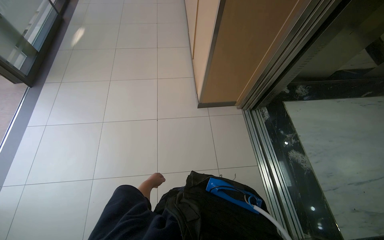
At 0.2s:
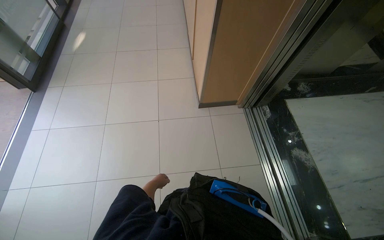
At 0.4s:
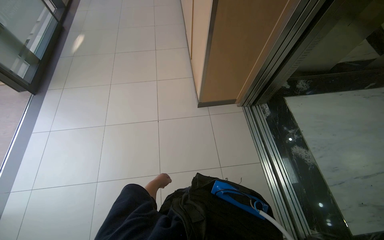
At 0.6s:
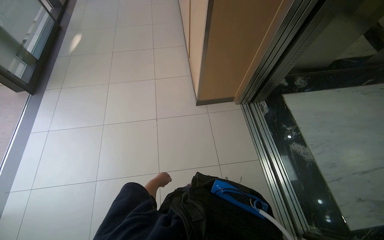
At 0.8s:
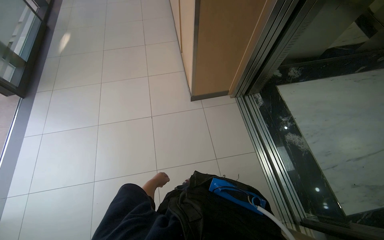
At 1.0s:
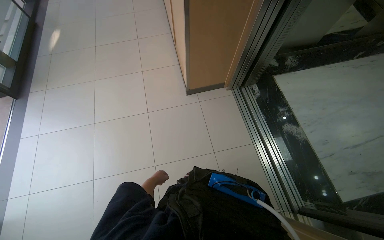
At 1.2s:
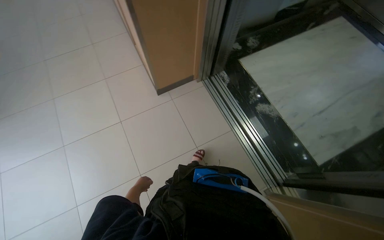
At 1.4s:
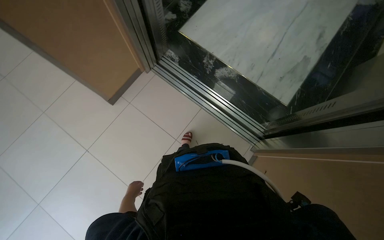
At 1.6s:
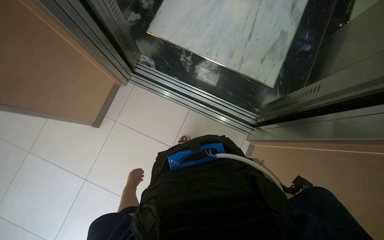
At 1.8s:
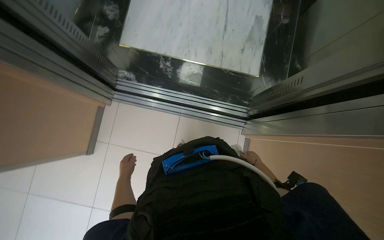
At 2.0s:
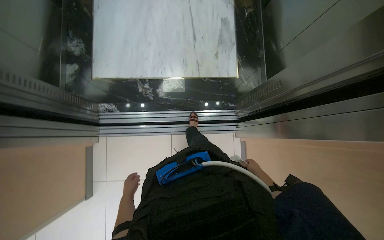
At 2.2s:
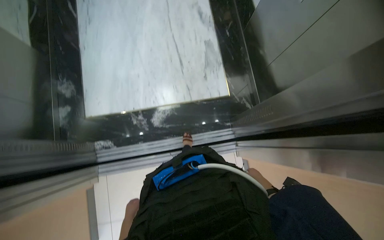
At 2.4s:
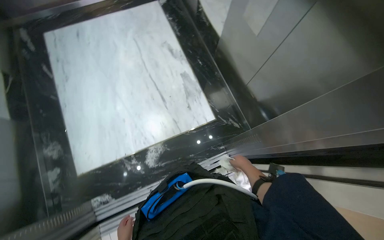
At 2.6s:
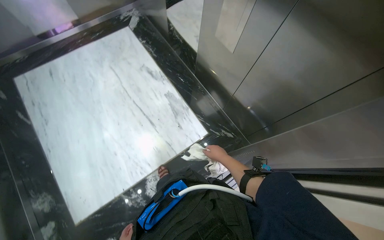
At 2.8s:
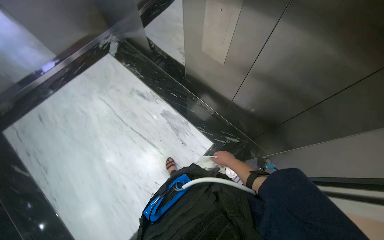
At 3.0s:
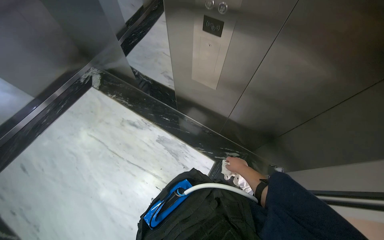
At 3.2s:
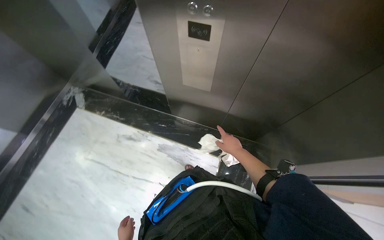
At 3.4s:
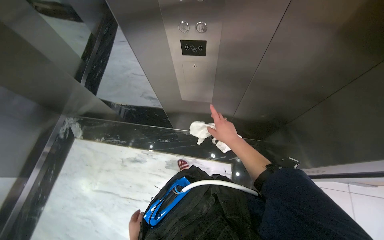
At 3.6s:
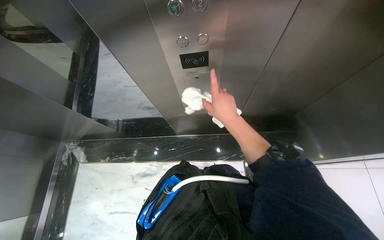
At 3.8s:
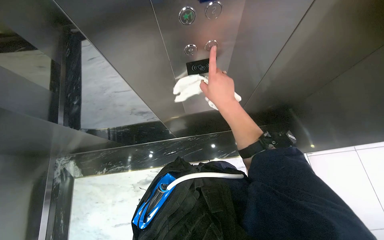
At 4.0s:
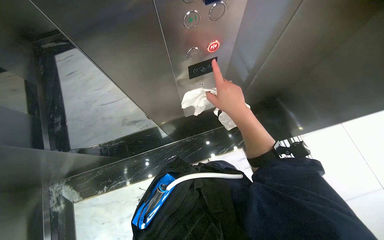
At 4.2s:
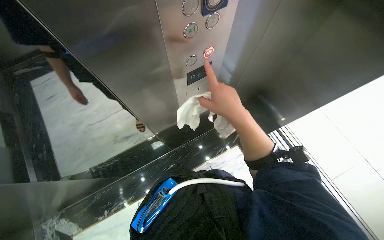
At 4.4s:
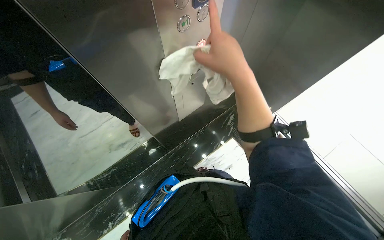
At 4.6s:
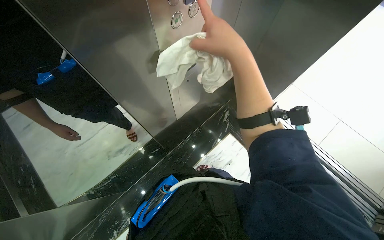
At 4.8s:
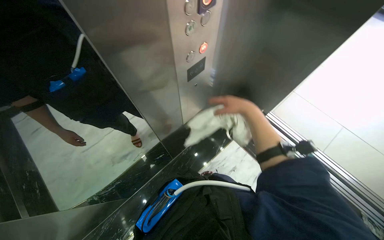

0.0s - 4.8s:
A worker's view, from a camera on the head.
Job: wiping surfaces.
The whole recording: Wiping elevator buttons. The worker wipes the elevator call buttons and the buttons inside the elevator.
0.0s - 1.6s: The wearer moves roughly 50 cm. The head turns to the right by about 60 degrees. The view tilts some 20 degrees downward.
1.6s - 3.2s: The camera travels some 1 m. The wearer's head swings approximately 95 degrees to the right. The camera pitches upward, by about 15 degrees.
3.2s - 4.8s: The head travels roughly 50 cm. The head rotates about 60 degrees to the right.

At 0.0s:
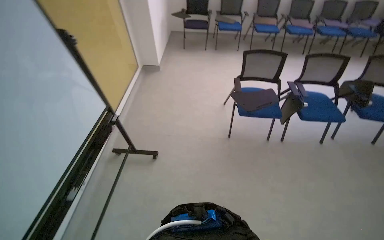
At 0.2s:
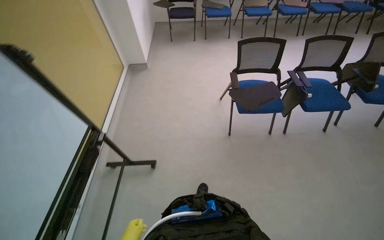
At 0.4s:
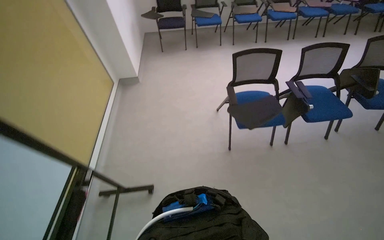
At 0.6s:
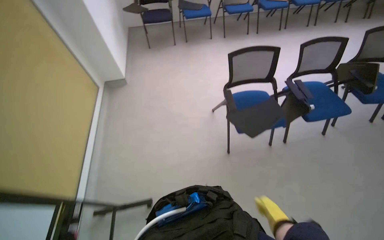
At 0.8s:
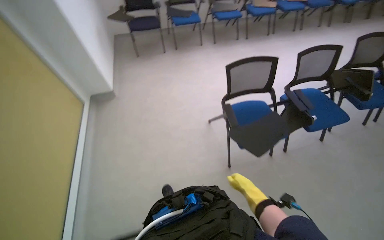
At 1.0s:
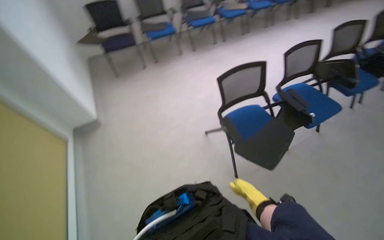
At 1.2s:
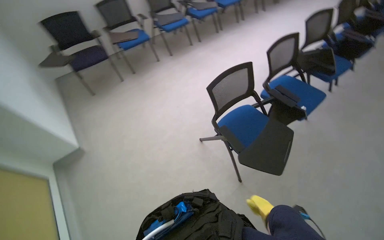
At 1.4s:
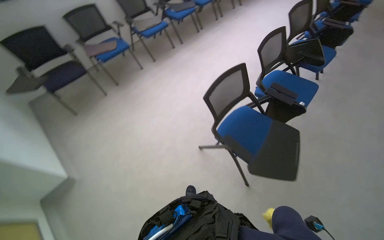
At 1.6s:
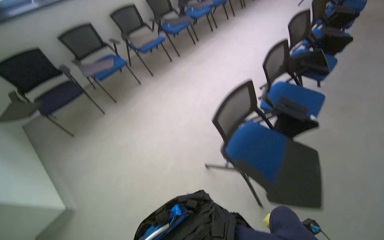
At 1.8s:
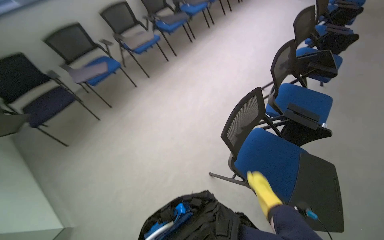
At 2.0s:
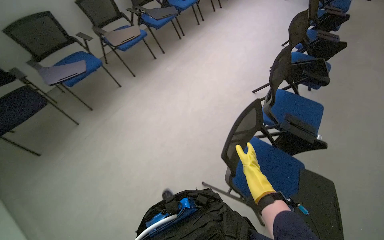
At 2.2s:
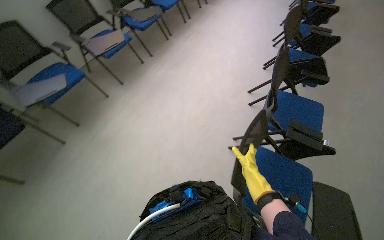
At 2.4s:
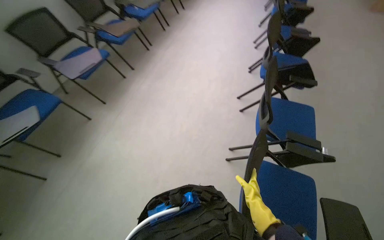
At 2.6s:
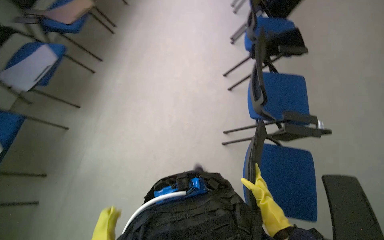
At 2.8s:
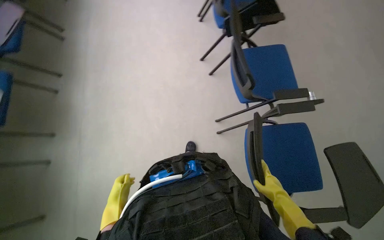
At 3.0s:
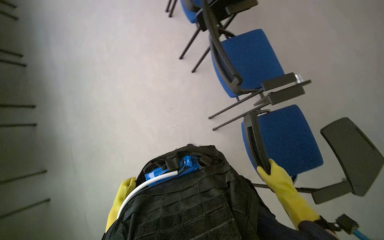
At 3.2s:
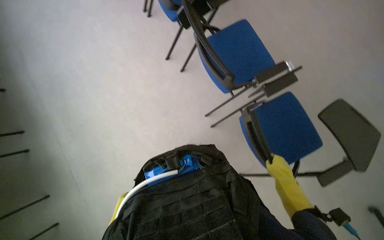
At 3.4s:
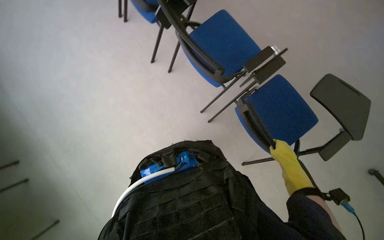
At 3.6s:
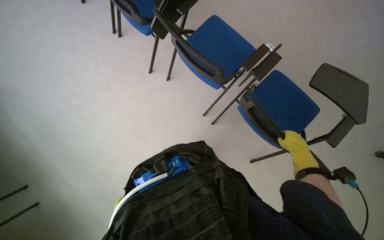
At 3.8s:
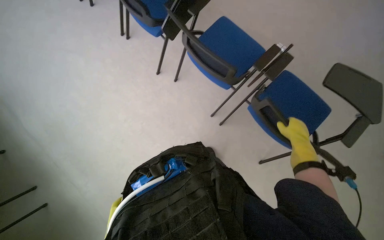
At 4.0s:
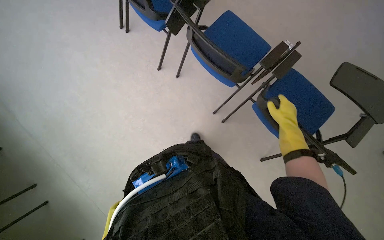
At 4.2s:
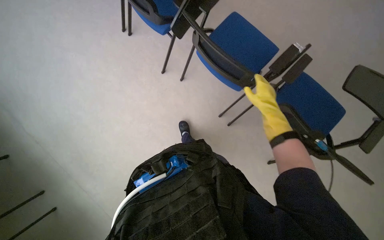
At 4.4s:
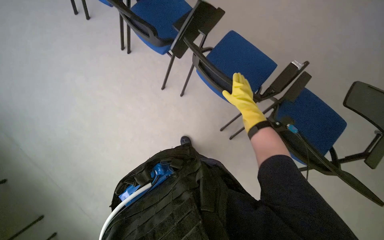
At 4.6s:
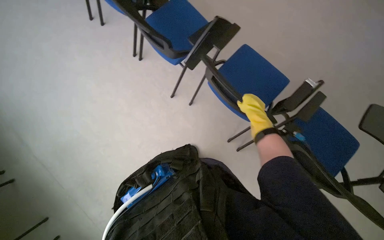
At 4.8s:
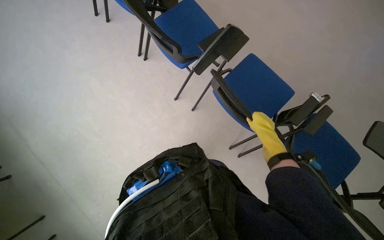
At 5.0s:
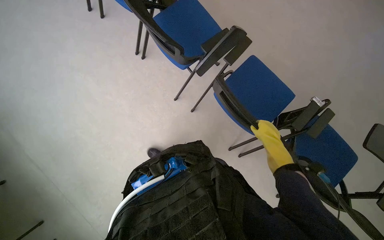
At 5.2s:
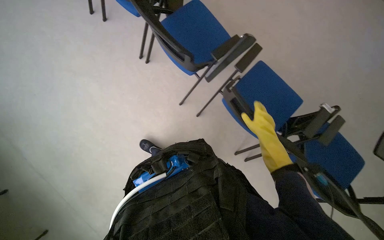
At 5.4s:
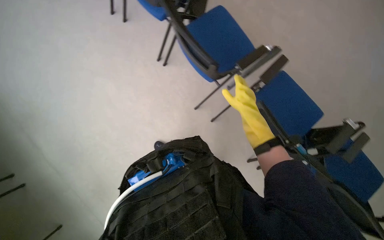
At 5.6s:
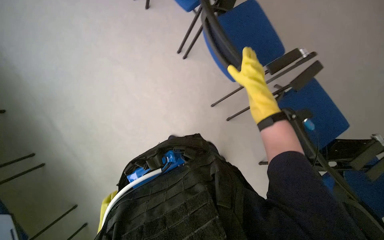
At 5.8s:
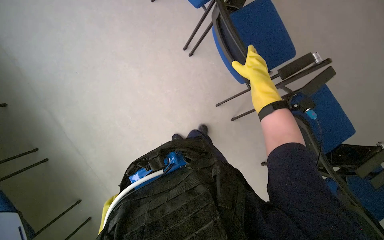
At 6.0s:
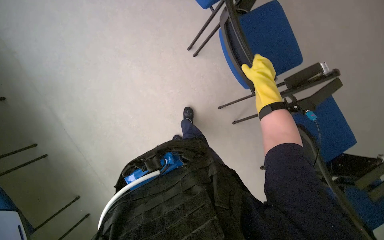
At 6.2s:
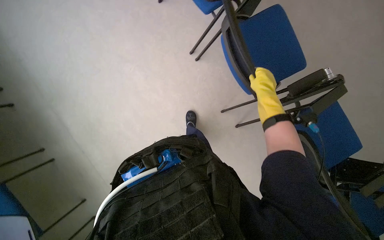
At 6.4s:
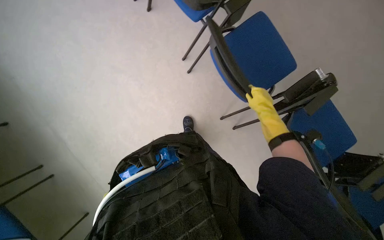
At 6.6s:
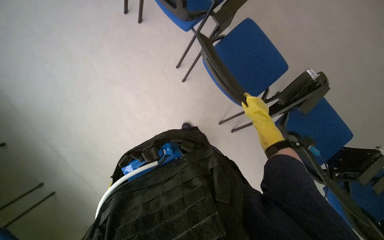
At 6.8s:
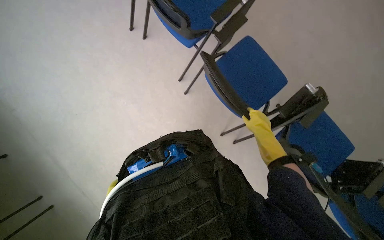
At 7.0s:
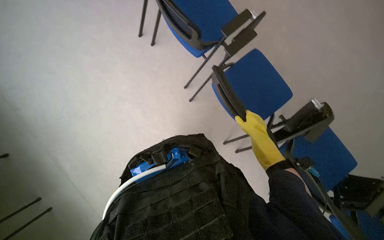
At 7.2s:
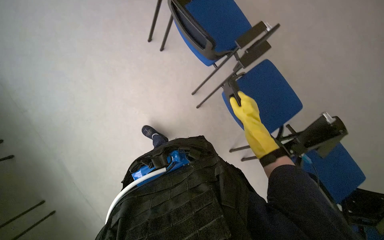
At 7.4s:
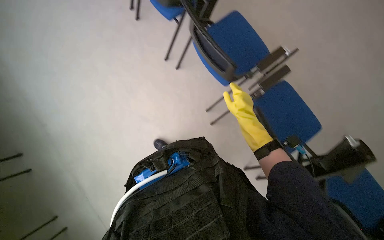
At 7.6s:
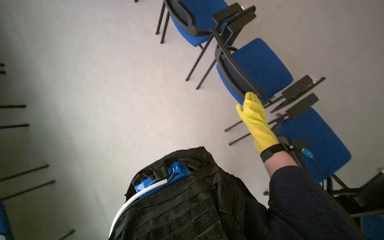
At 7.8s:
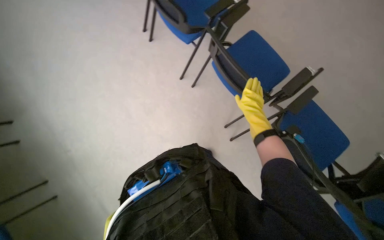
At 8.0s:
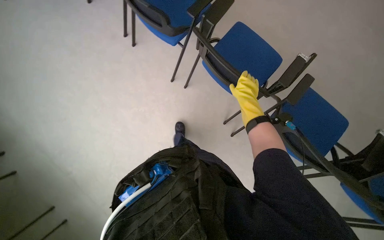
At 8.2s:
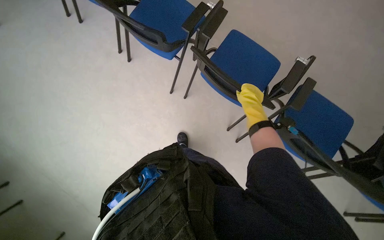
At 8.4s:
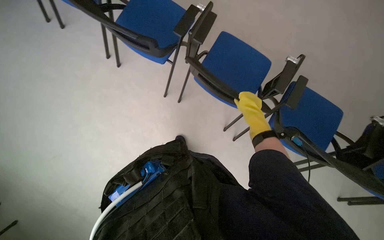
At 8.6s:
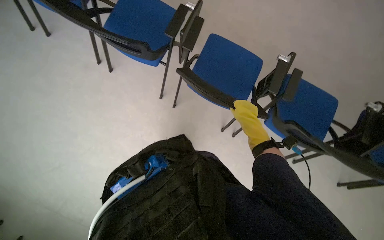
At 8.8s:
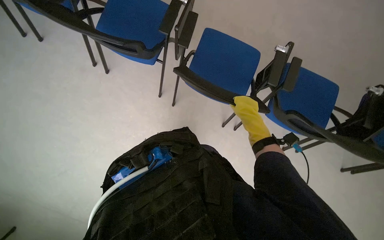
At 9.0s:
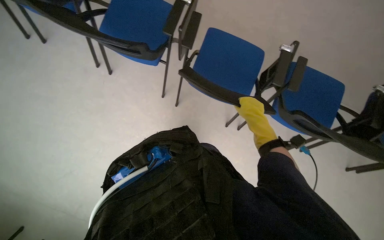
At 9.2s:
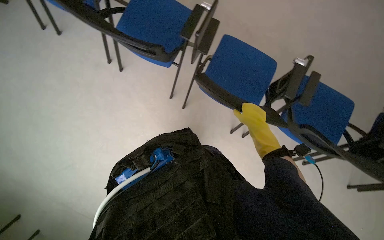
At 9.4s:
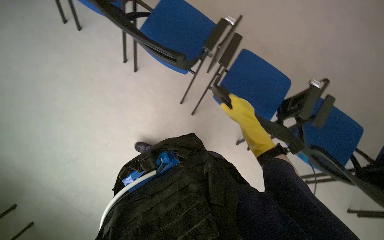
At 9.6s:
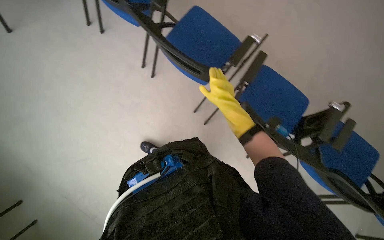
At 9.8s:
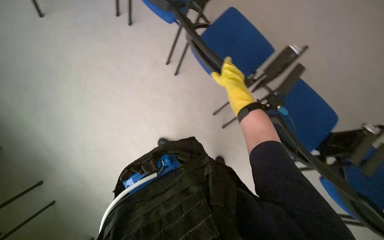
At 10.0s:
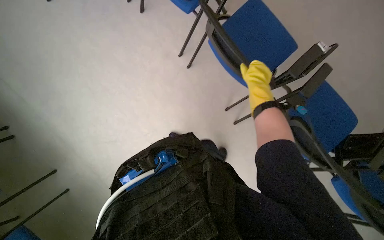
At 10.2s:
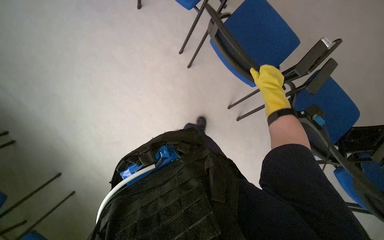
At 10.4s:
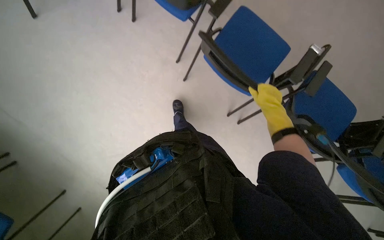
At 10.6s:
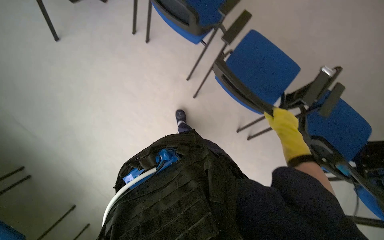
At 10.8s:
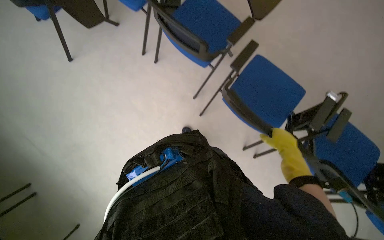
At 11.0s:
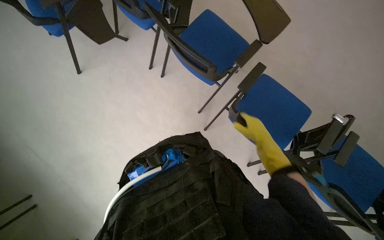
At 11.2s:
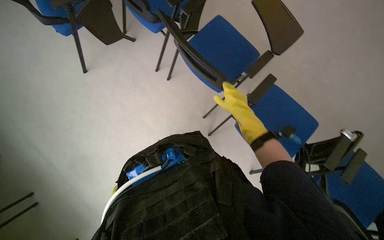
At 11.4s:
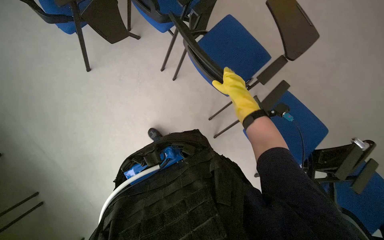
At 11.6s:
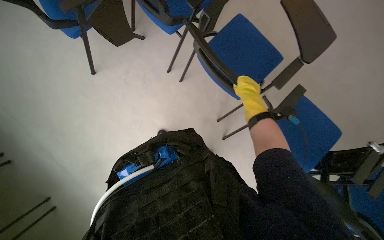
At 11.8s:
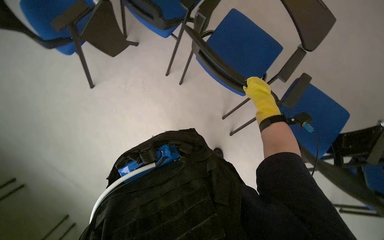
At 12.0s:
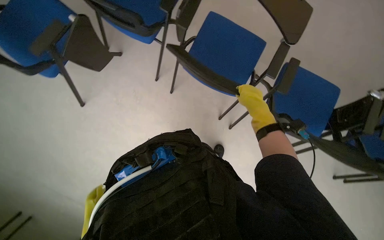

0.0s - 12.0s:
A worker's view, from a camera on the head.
Job: organizing items.
The whole recording: Arranging chairs in lecture hall. The worker arranges chairs in the lecture hall.
0.0s - 1.6s: The camera is carried some 1.5 m. The wearer's head swings some 55 degrees to the right.
1.6s - 3.0s: The camera is carried some 1 m. The head turns to the right by approximately 60 degrees. The view tilts about 25 degrees downward.
4.4s - 6.0s: The head rotates some 20 degrees to the left. The right hand travels up the picture by about 15 cm.
6.0s - 7.6s: The camera pitches upward, by about 30 degrees.
7.6s - 9.0s: The scene rotates counterclockwise by roughly 25 degrees.
9.0s - 10.4s: The head travels some 50 cm.
10.4s - 12.0s: The head travels roughly 60 cm.

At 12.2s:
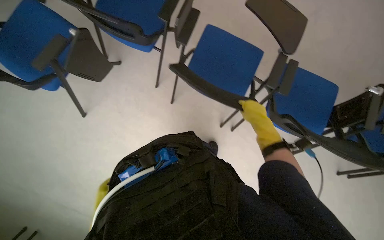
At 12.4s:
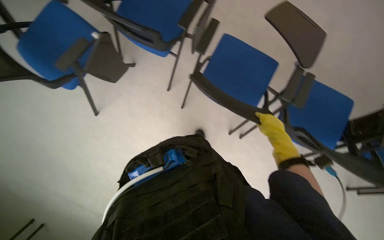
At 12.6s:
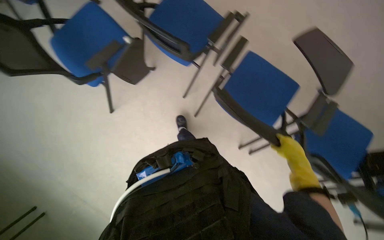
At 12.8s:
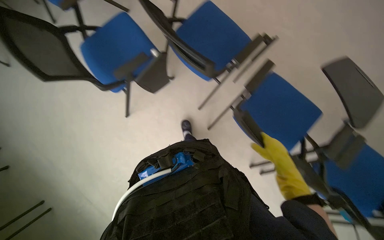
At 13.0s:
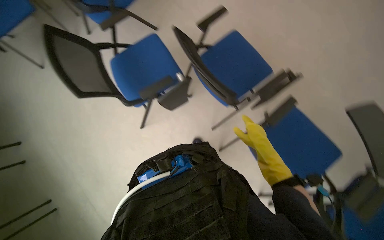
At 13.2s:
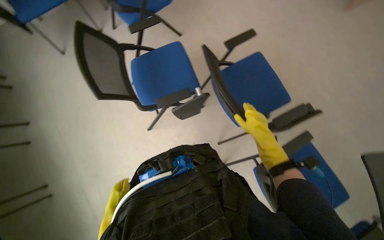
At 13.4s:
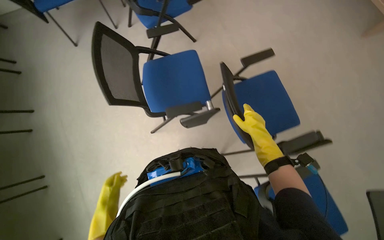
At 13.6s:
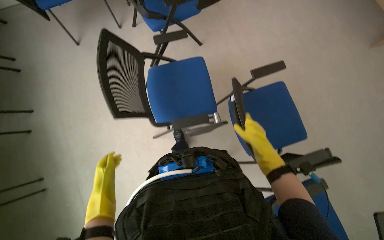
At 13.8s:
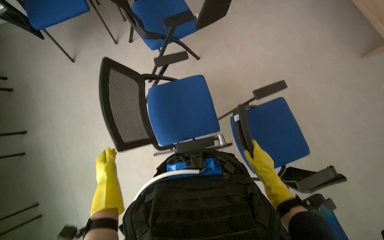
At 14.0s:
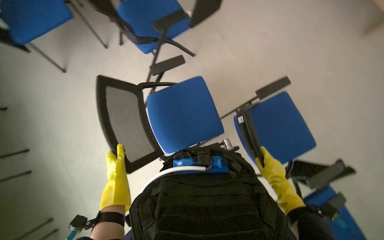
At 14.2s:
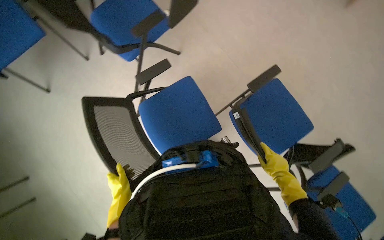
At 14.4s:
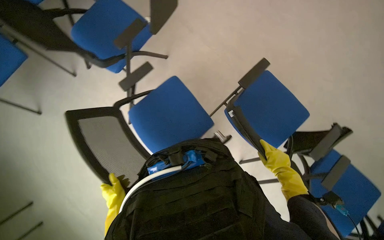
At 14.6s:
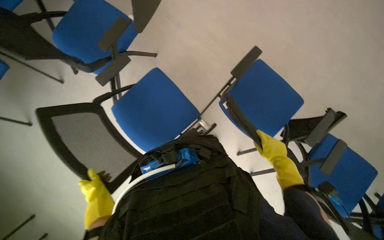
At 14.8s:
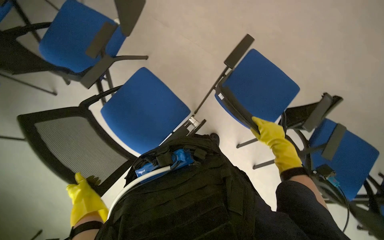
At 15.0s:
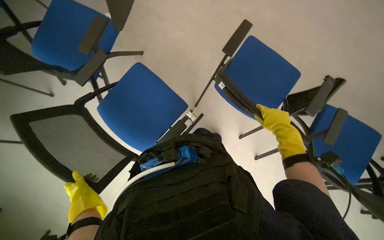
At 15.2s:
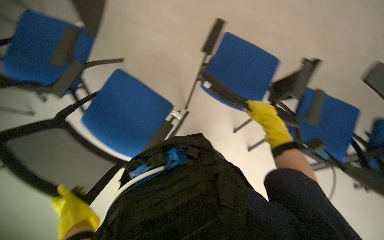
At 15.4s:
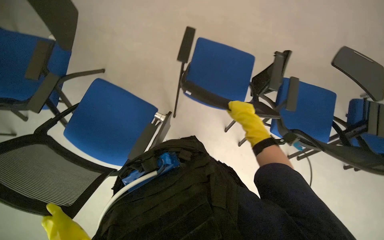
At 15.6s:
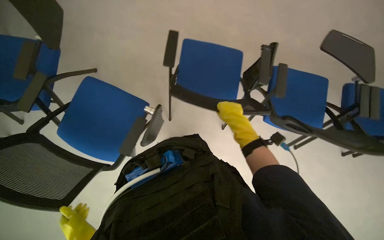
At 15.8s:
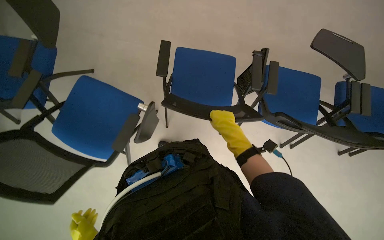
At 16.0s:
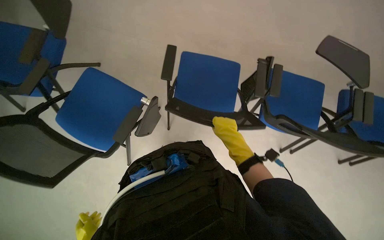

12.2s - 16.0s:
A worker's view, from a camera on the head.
Job: organizing items.
The whole recording: Arranging chairs in lecture hall. The worker arranges chairs in the lecture hall.
12.2s - 13.4s: The head travels approximately 50 cm. The head turns to the left by about 45 degrees.
13.4s - 14.8s: The scene rotates counterclockwise by approximately 35 degrees. The left hand is displaced up the picture by approximately 50 cm.
14.8s - 16.0s: The wearer looks roughly 20 degrees further to the right.
